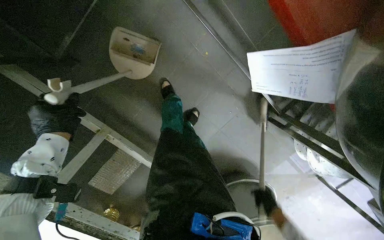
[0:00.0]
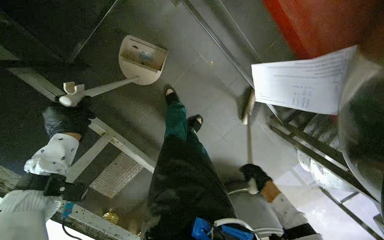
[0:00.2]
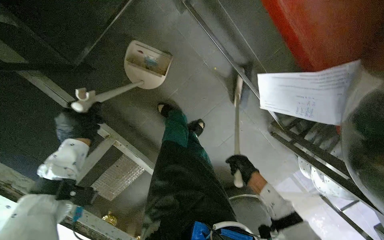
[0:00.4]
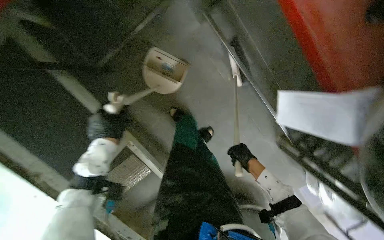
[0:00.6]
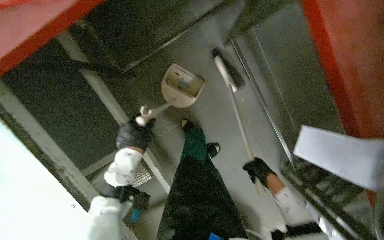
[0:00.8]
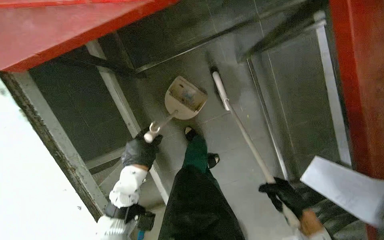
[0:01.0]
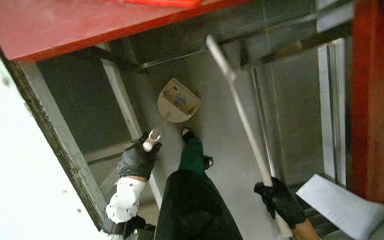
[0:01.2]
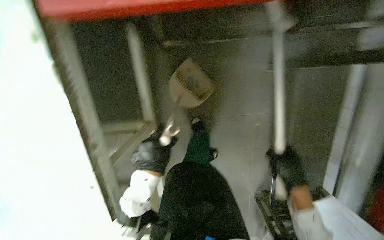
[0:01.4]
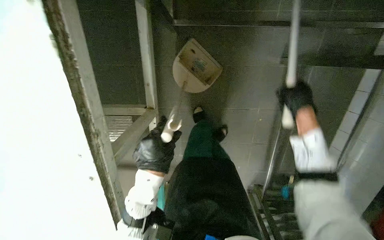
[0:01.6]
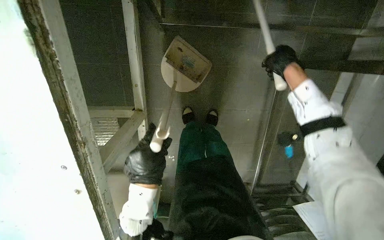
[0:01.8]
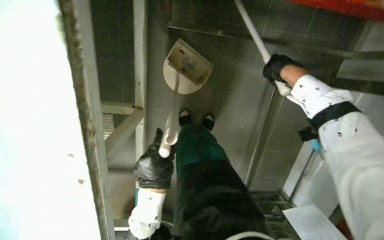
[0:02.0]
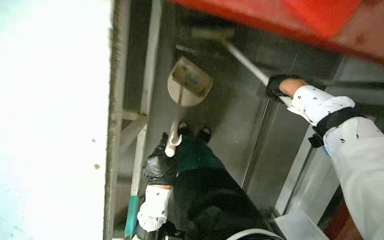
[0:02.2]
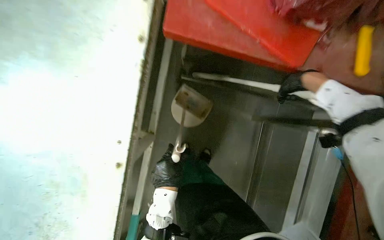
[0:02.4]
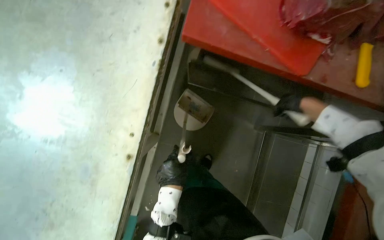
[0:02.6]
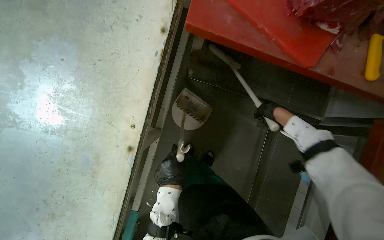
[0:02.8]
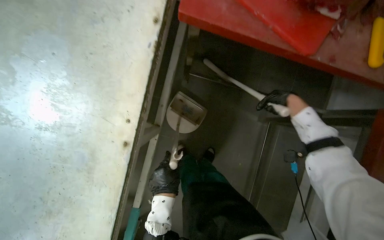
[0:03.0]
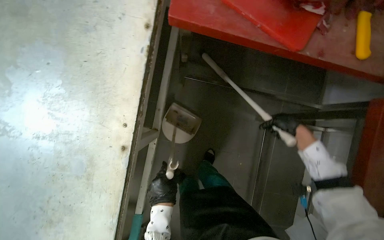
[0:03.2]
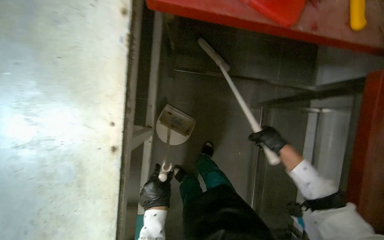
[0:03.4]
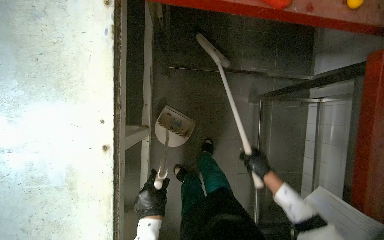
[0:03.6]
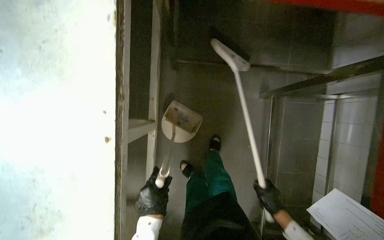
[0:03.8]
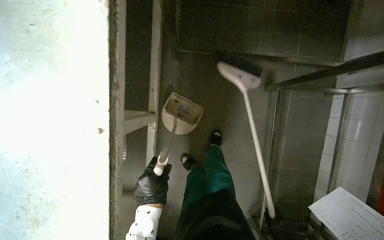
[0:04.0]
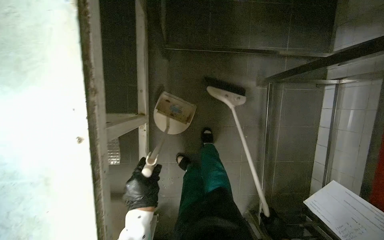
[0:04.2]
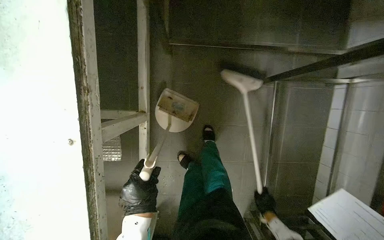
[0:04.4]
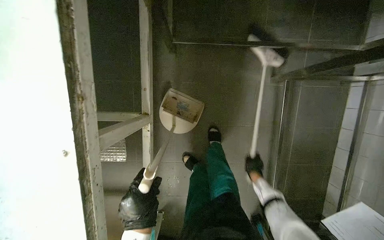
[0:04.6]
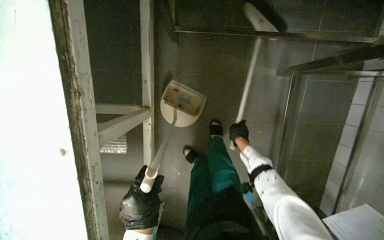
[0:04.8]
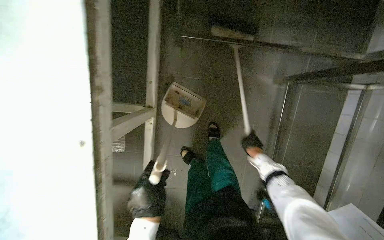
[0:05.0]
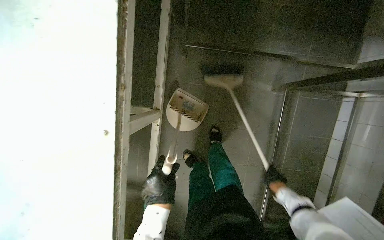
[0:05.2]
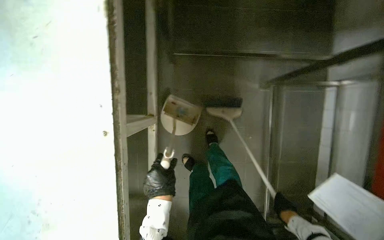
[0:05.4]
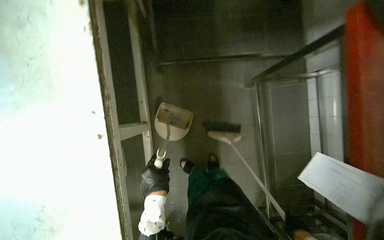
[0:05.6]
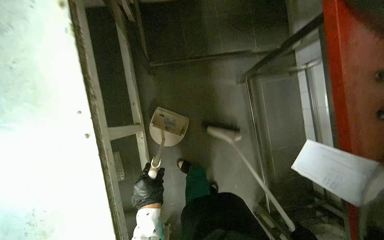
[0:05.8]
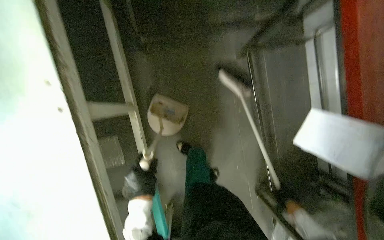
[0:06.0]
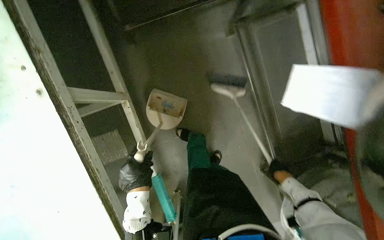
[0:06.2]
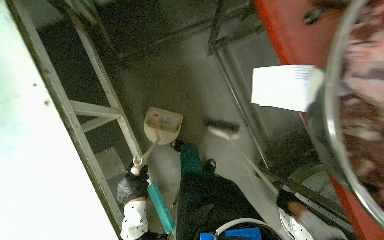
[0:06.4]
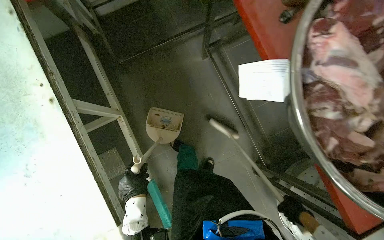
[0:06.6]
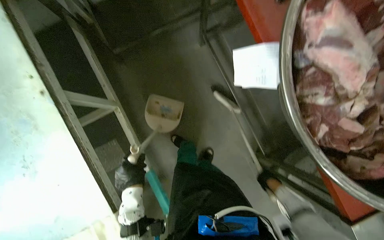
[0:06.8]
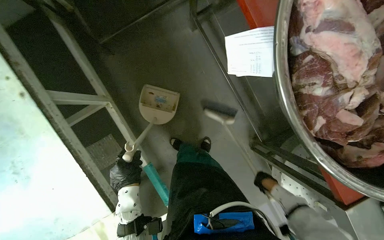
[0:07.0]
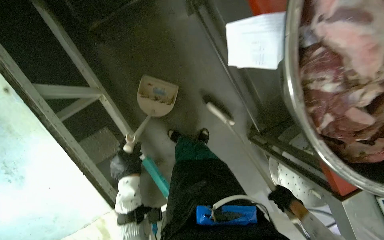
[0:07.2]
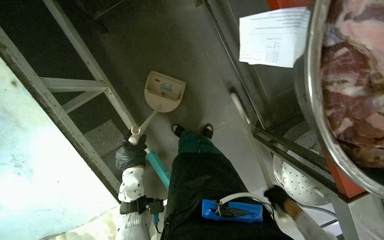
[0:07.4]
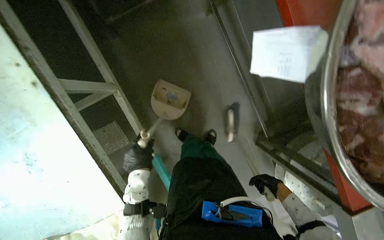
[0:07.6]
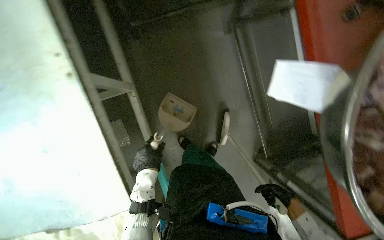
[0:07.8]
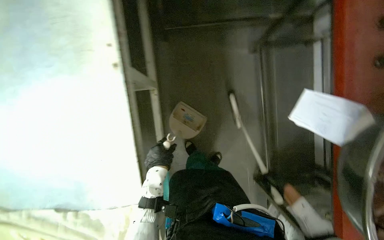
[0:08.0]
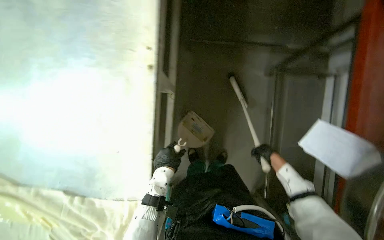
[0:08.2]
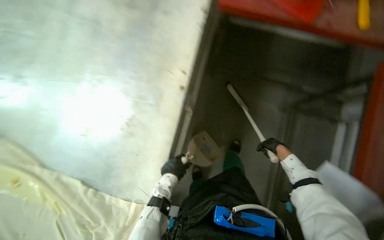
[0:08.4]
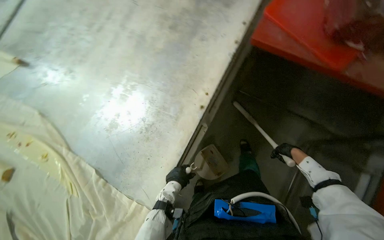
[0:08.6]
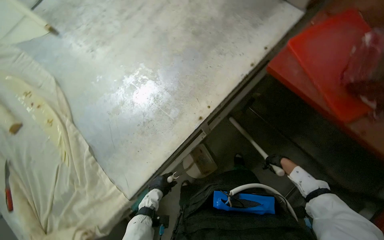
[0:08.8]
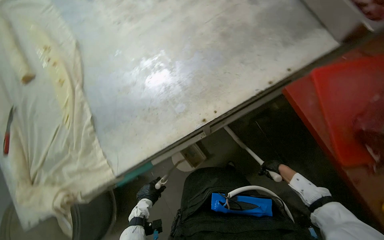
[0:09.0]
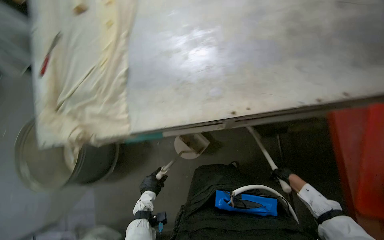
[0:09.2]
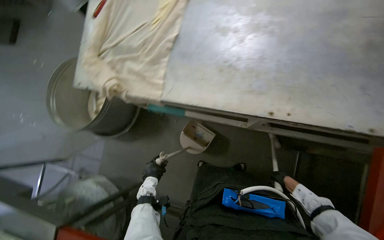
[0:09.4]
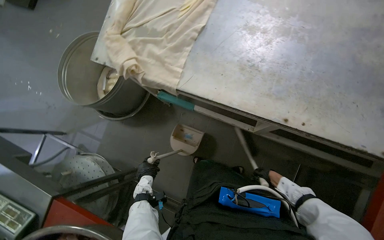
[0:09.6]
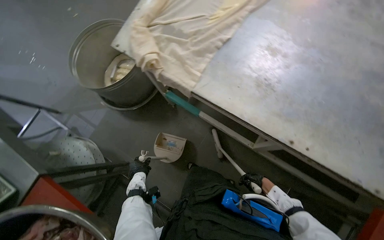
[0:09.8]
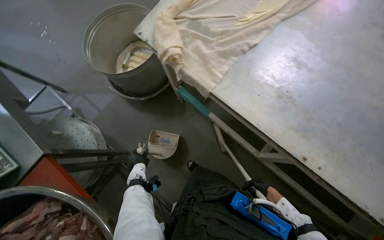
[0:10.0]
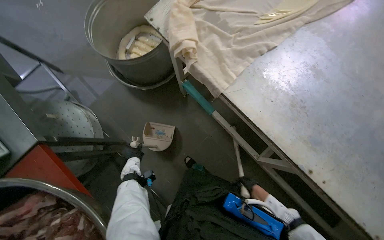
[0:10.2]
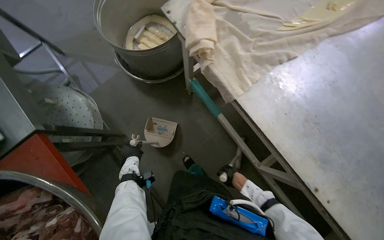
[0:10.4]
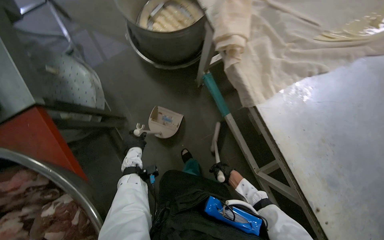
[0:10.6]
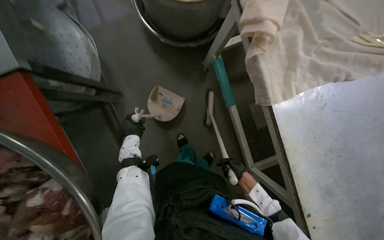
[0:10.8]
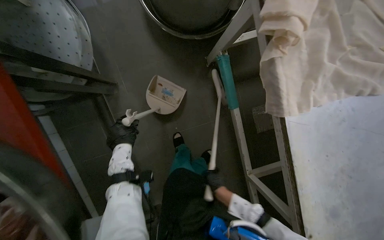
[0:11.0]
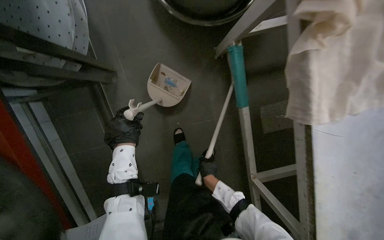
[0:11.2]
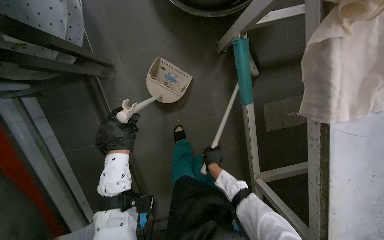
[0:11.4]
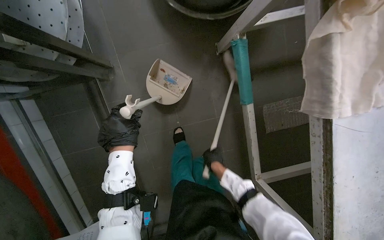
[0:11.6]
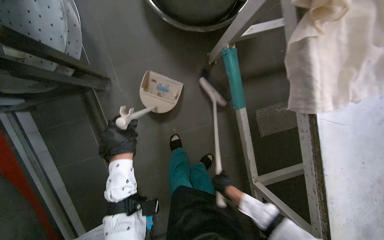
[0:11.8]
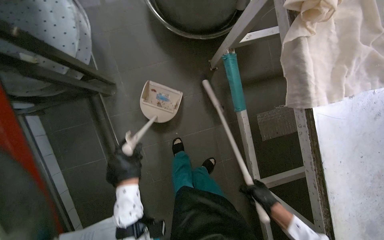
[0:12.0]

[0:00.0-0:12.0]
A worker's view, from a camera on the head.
Job: sweeping floor.
The whole recording: Sweeping kitchen floor. The worker sweeps the kitchen floor with a broom and dustpan, moving chairs to clean underneath them.
0:00.0 to 0:01.6: The scene rotates clockwise by some 45 degrees.
0:01.6 to 0:03.0: The camera pitches upward, by roughly 15 degrees. The left hand heads farther from the camera, covering some 10 cm; the right hand goes nearer and farther, approximately 25 cm each way, reversing 2 times.
0:07.6 to 0:09.0: The head turns to the left by approximately 85 degrees. The camera pitches upward, by some 20 degrees.
0:09.0 to 0:10.4: The wearer moves approximately 50 cm. The view tips downward by about 15 degrees. Everything in view rotates some 80 degrees clockwise.

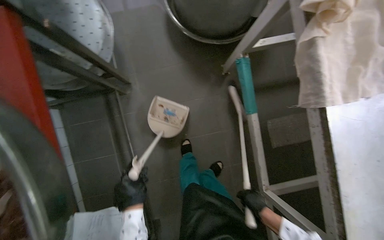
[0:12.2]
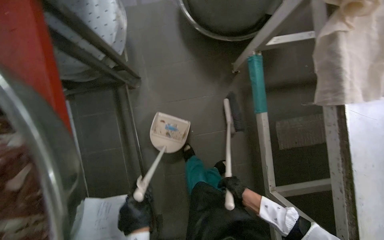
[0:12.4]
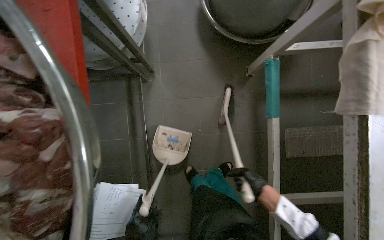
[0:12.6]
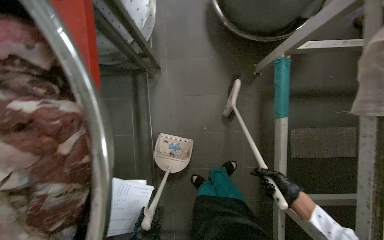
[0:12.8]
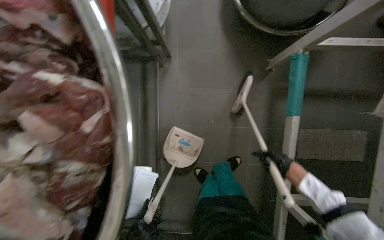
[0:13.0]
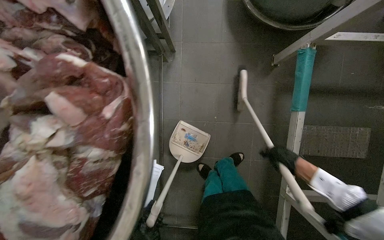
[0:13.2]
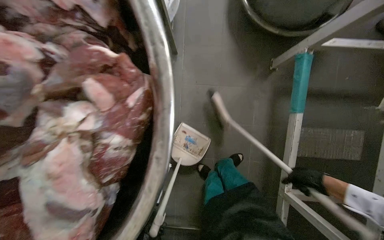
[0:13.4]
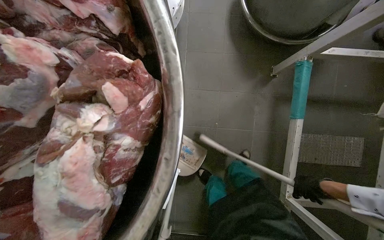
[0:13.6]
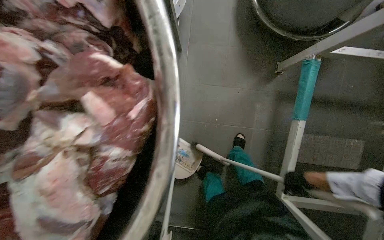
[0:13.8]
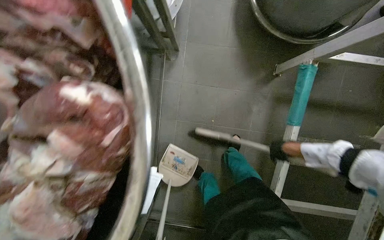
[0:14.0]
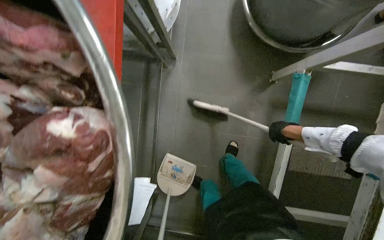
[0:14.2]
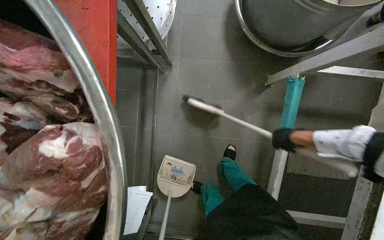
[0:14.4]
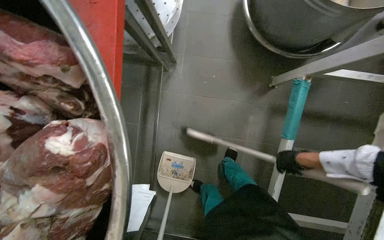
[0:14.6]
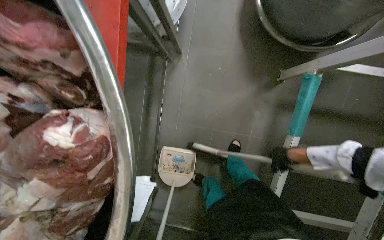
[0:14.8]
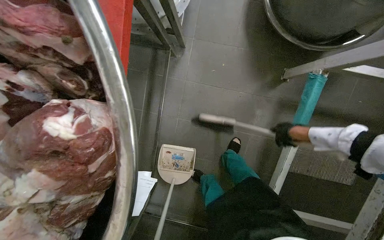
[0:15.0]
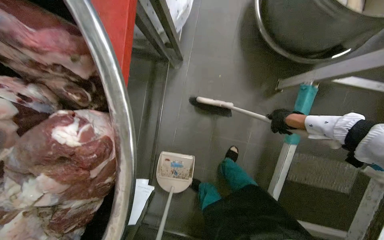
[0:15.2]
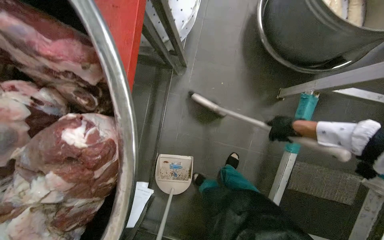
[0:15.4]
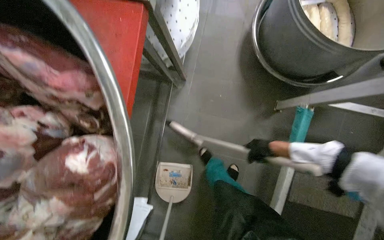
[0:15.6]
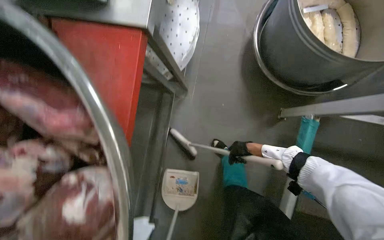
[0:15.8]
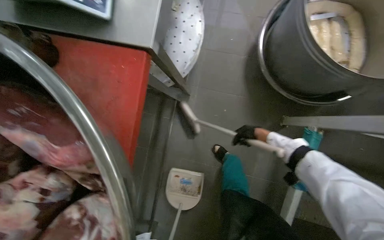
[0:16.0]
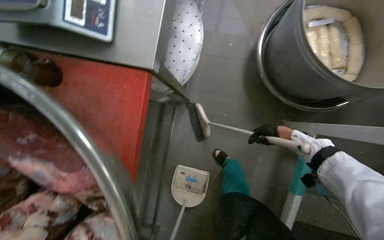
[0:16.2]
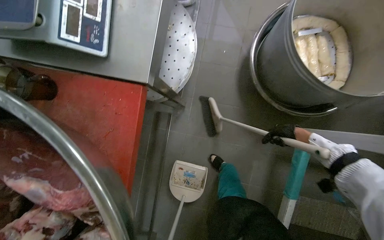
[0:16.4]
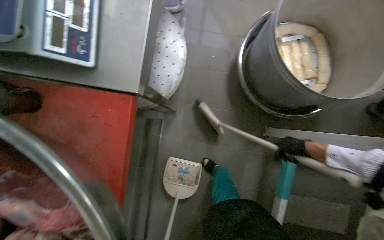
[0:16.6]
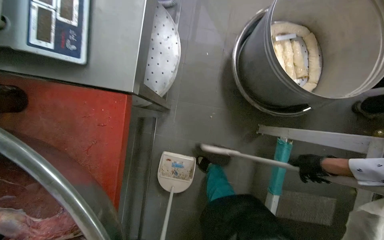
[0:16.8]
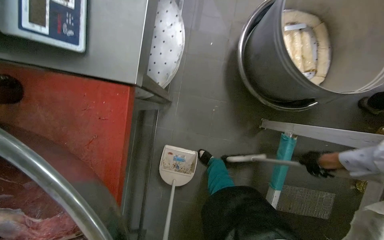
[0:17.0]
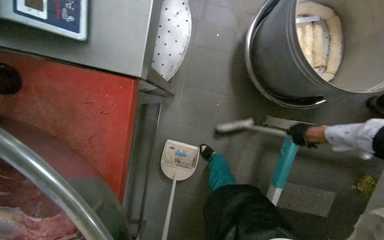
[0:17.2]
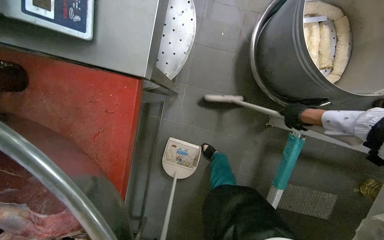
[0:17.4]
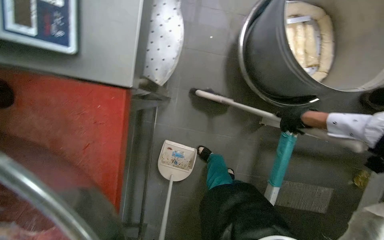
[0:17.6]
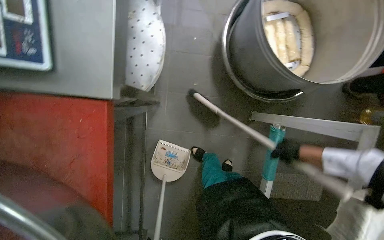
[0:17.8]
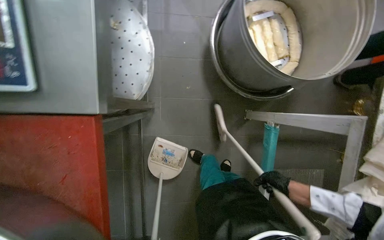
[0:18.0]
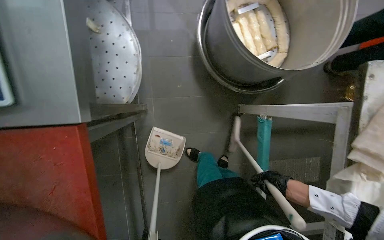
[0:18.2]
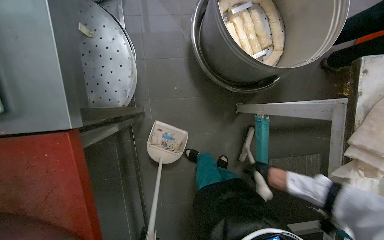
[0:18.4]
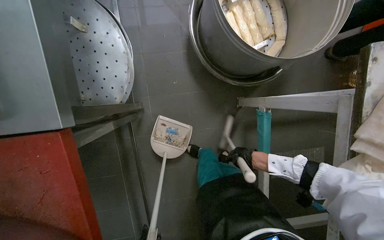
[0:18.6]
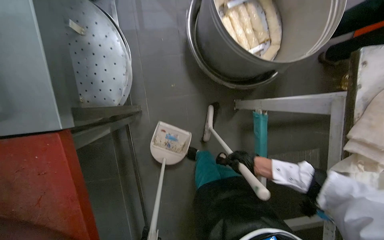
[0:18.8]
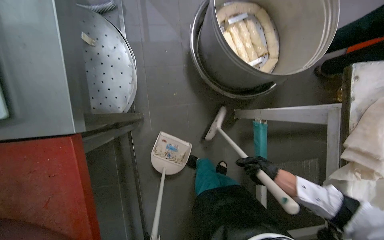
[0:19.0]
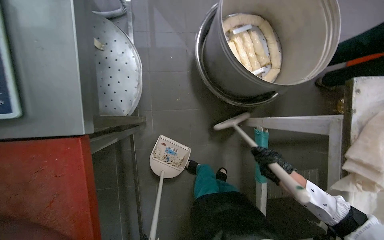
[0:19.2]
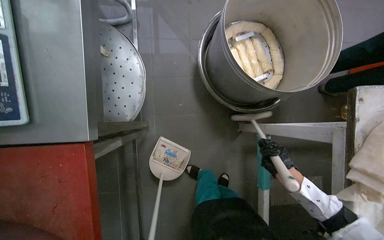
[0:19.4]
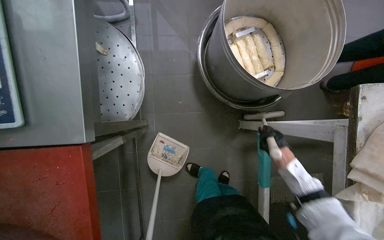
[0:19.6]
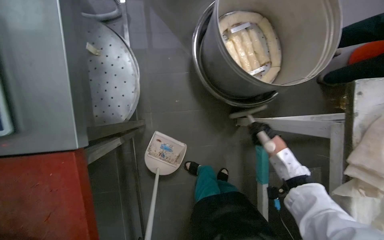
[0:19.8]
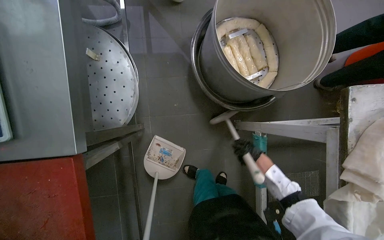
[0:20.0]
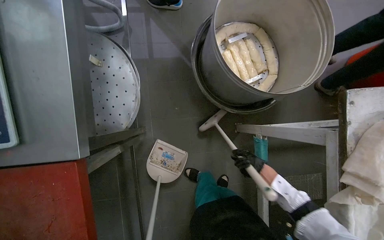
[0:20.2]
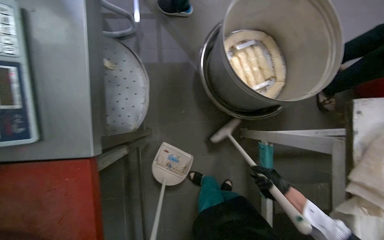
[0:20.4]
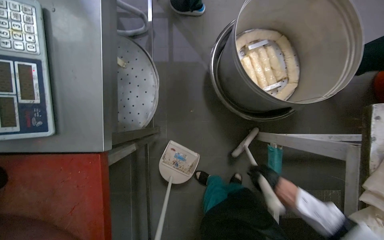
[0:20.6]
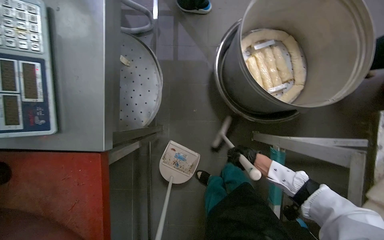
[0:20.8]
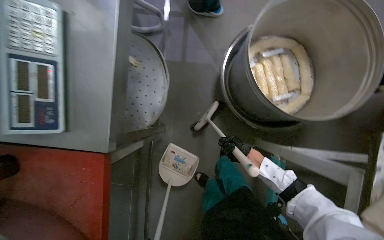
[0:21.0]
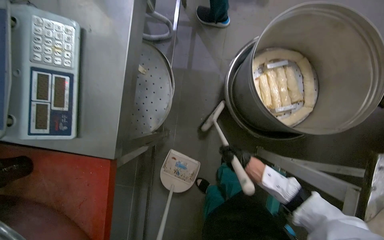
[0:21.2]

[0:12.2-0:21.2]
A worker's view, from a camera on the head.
Job: sweeping floor.
The whole recording: Sweeping kitchen floor. The worker sweeps the kitchen floor with a broom and dustpan, moving chairs to clean underneath them.
0:12.2 to 0:13.8: The right hand heads up the picture, covering approximately 15 cm.
0:13.8 to 0:15.2: The right hand moves up and down the picture over some 20 cm, changing direction 2 times.
0:15.2 to 0:16.6: The right hand travels to the left and back again, approximately 15 cm each way.
0:16.6 to 0:18.2: The right hand goes about 25 cm down the picture.
0:18.2 to 0:19.8: The right hand is displaced up the picture by approximately 25 cm.
0:19.8 to 0:21.2: The right hand travels to the left by about 15 cm.
